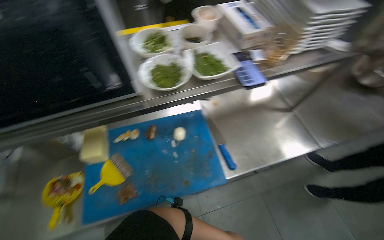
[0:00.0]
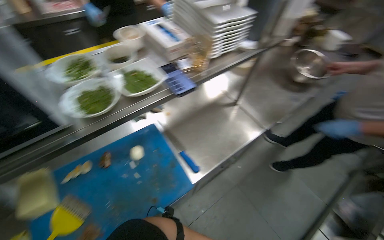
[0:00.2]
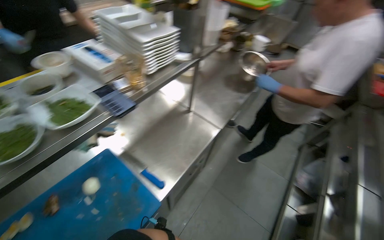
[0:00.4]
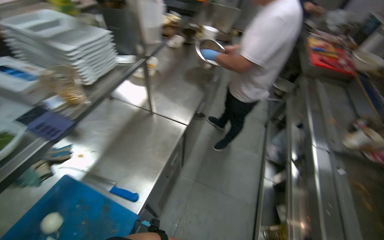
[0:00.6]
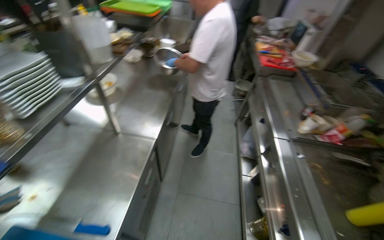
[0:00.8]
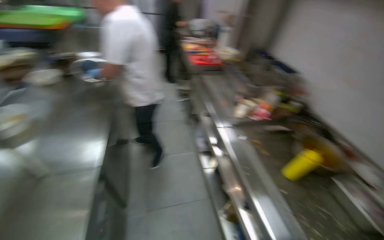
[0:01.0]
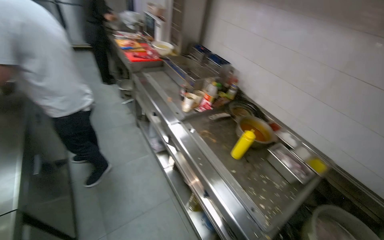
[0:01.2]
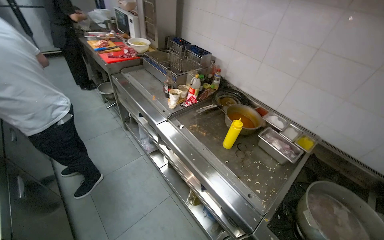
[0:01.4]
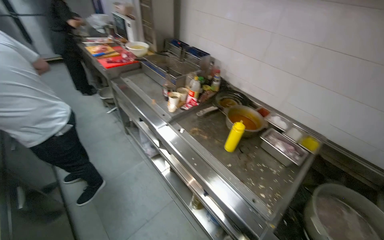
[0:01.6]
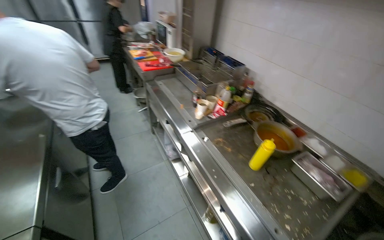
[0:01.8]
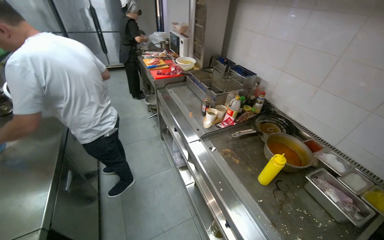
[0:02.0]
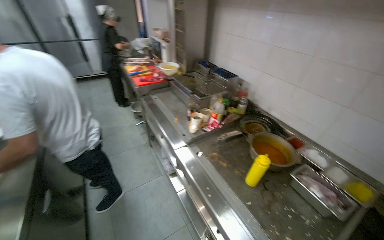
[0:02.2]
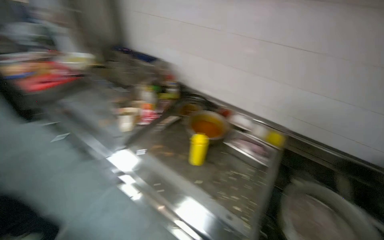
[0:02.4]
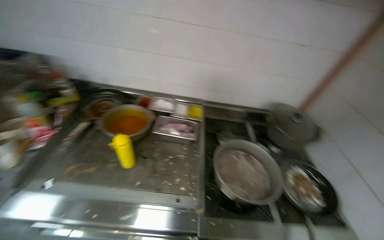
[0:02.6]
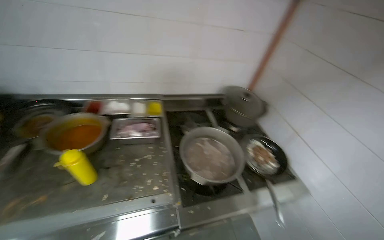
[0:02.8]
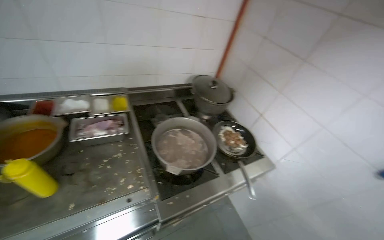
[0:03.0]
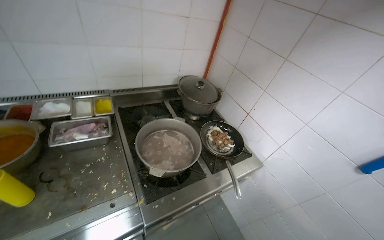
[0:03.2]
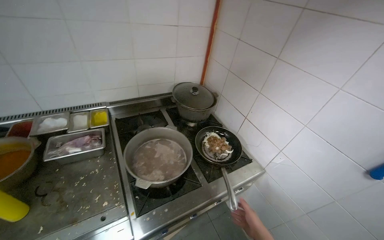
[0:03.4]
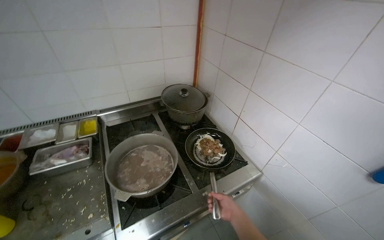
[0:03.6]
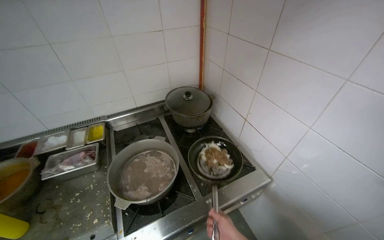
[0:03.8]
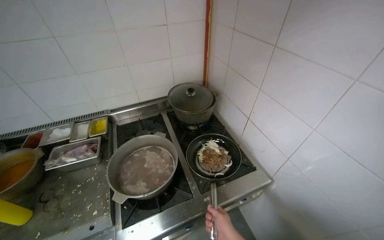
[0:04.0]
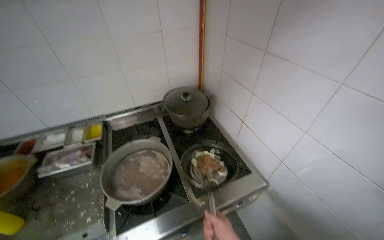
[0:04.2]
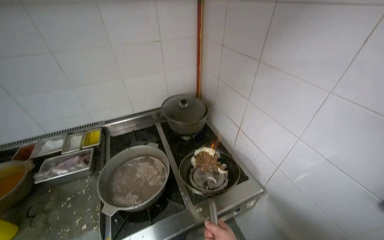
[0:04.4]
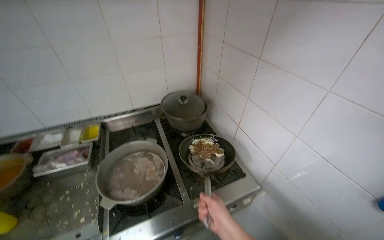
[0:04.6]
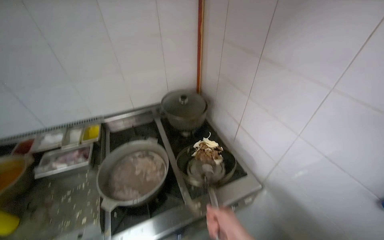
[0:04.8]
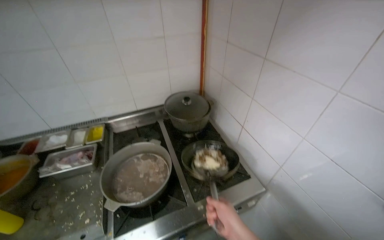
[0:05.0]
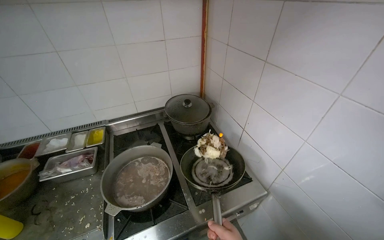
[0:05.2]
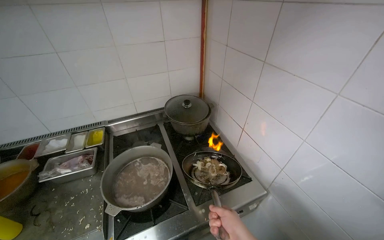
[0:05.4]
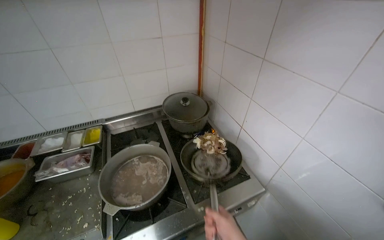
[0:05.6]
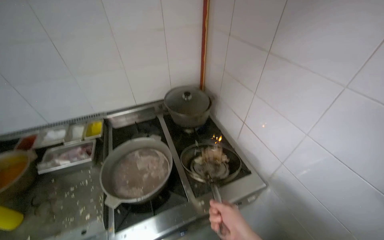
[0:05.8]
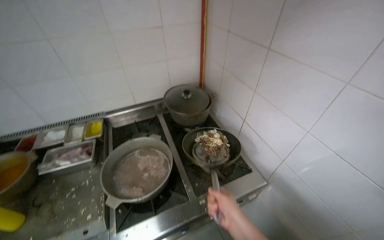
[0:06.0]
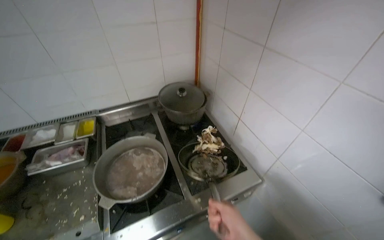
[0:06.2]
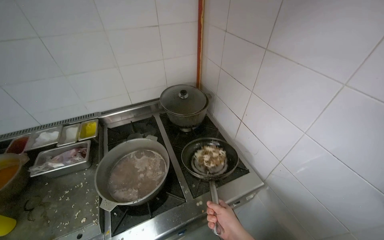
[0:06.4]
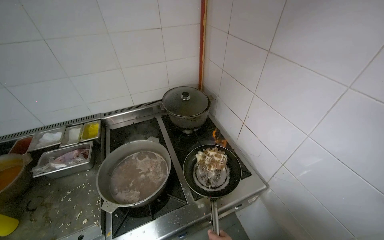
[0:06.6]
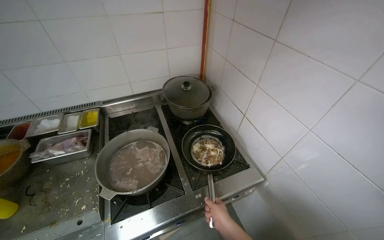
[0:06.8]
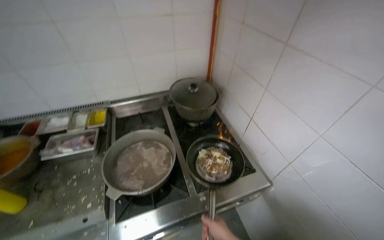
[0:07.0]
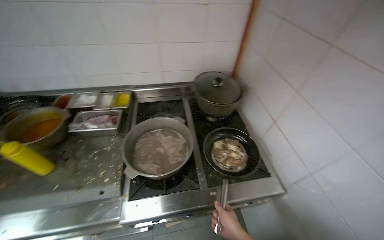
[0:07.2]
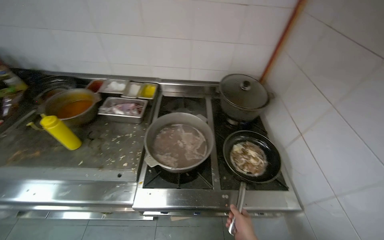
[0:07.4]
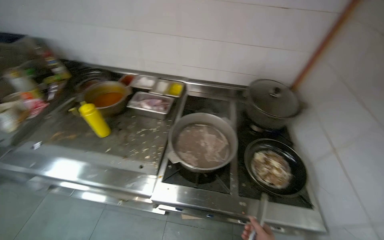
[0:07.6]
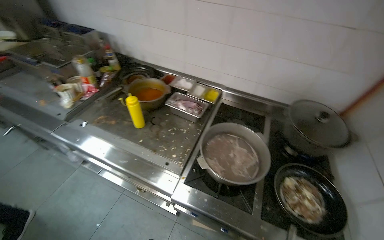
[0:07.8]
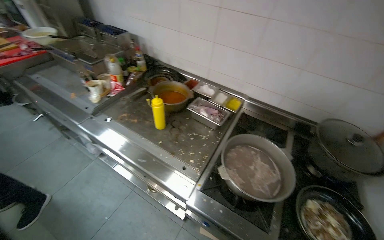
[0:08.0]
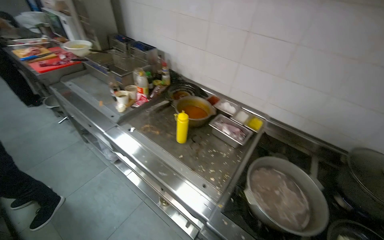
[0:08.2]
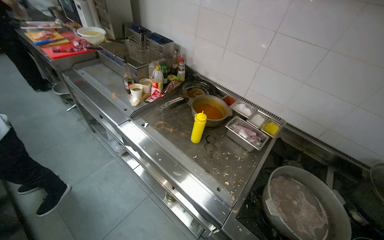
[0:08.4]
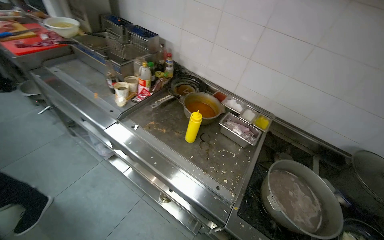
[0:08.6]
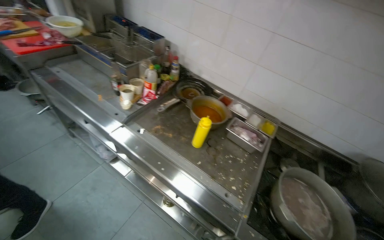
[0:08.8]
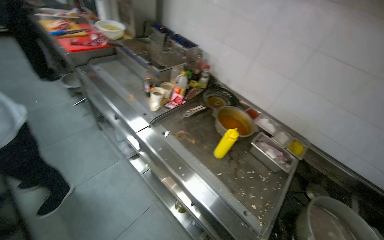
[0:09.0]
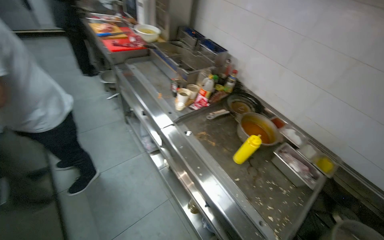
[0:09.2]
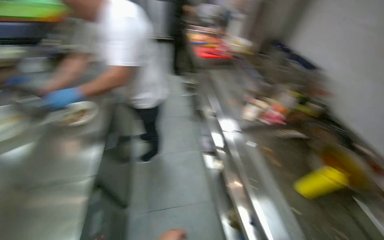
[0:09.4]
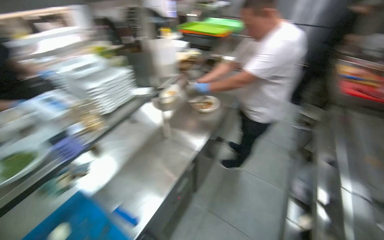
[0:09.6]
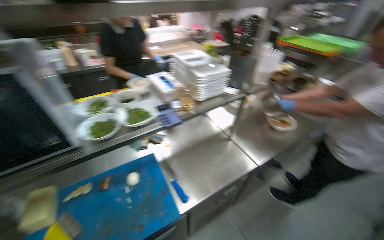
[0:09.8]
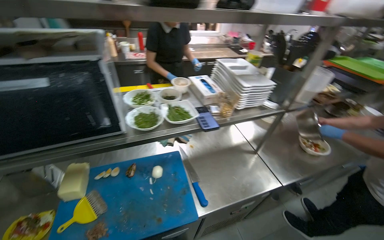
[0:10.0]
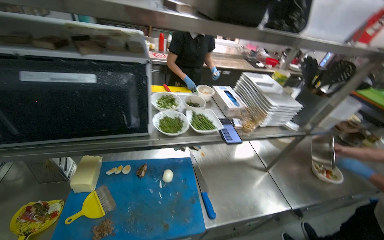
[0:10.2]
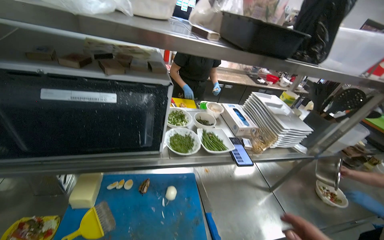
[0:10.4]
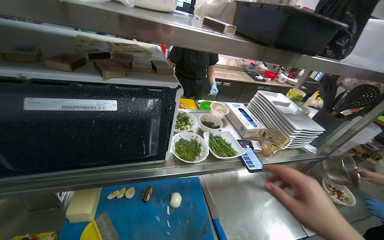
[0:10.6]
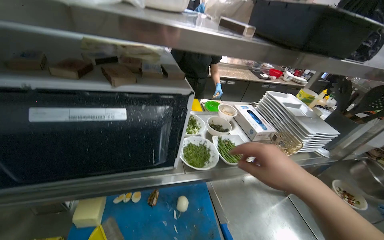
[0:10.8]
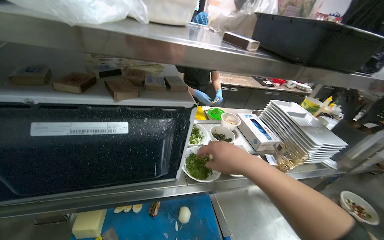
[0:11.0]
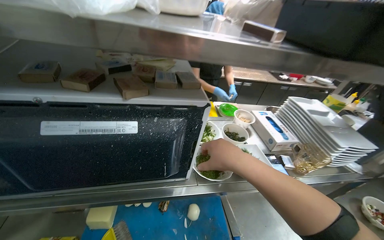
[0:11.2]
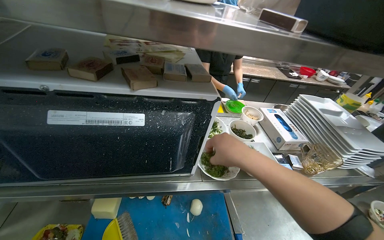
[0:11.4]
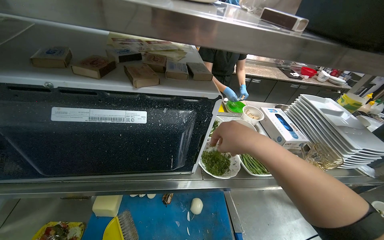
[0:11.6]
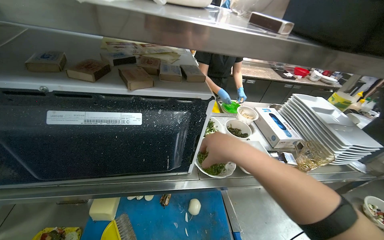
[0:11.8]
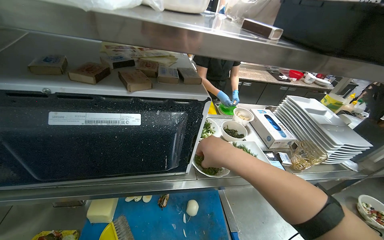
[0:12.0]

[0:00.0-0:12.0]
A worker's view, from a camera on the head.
Job: cooking food.
The whole recording: Cooking ingredients in pan. The worker stirs and adds various ingredients to a pan on the stove.
0:00.0 to 0:01.6: The camera is carried roughly 50 cm. The head rotates some 115 degrees to the right.
0:01.6 to 0:03.0: The wearer's head swings roughly 70 degrees to the right.
0:03.0 to 0:04.4: The head travels to the right, approximately 40 cm.
0:06.0 to 0:07.6: The wearer looks roughly 30 degrees further to the left.
0:07.6 to 0:09.0: The camera is carried approximately 50 cm. The head turns to the left by roughly 35 degrees.
0:09.0 to 0:10.4: The head travels some 60 cm. The head rotates some 125 degrees to the left. The camera pitches upward, by approximately 15 degrees.

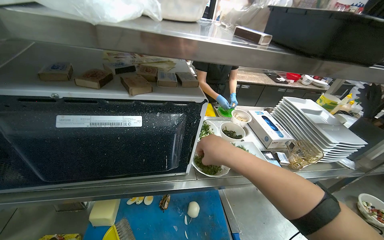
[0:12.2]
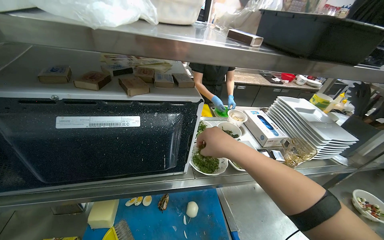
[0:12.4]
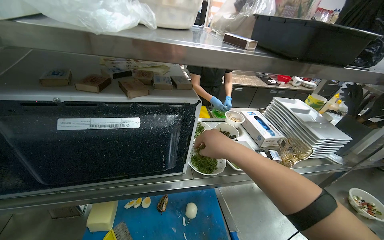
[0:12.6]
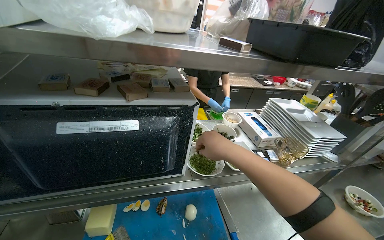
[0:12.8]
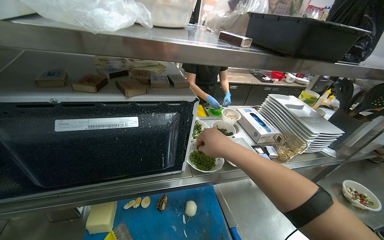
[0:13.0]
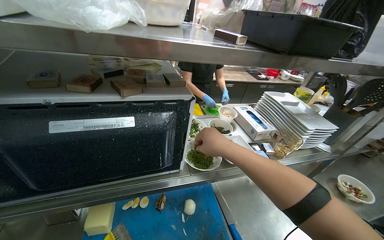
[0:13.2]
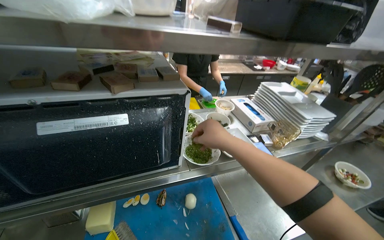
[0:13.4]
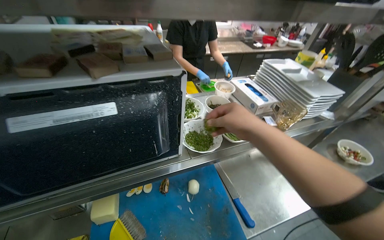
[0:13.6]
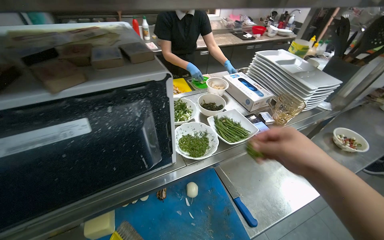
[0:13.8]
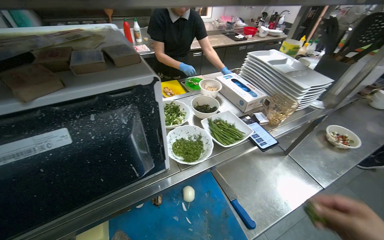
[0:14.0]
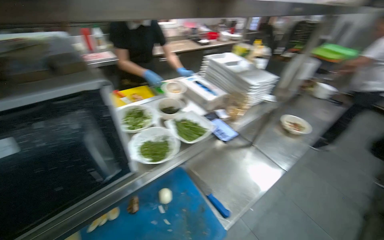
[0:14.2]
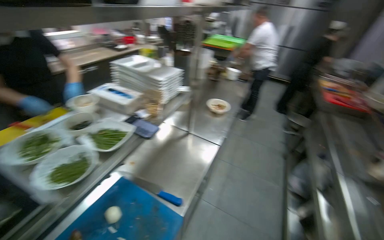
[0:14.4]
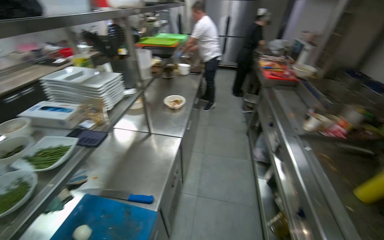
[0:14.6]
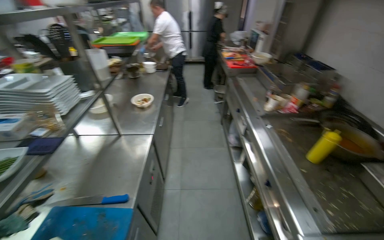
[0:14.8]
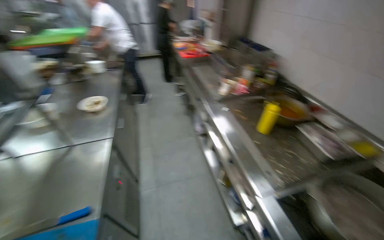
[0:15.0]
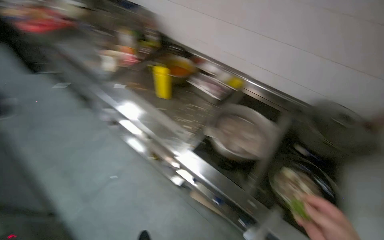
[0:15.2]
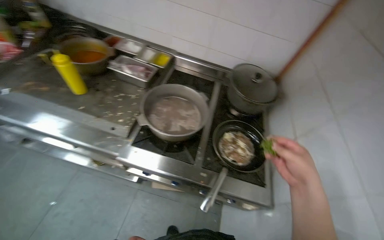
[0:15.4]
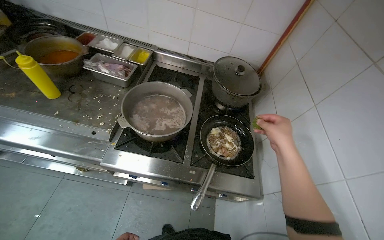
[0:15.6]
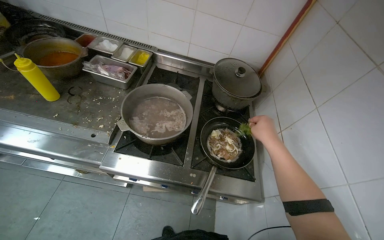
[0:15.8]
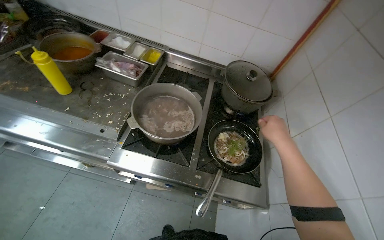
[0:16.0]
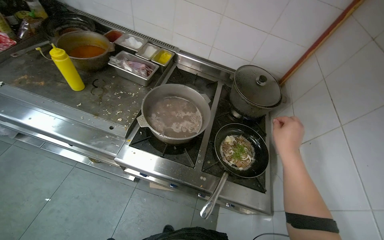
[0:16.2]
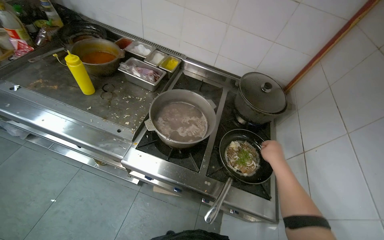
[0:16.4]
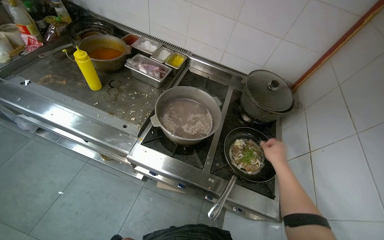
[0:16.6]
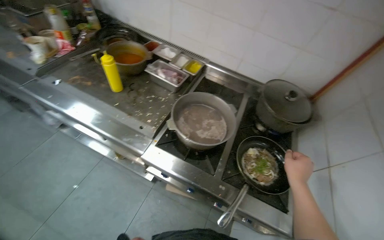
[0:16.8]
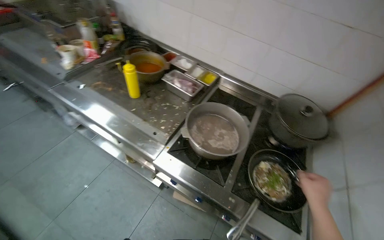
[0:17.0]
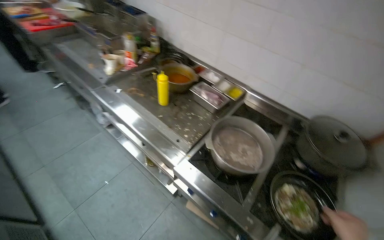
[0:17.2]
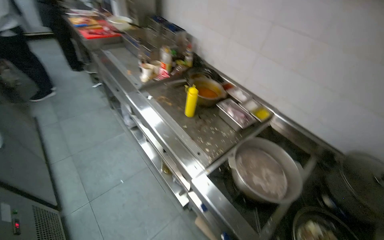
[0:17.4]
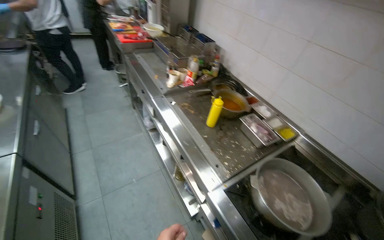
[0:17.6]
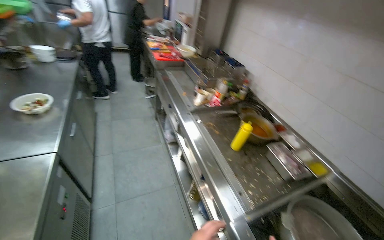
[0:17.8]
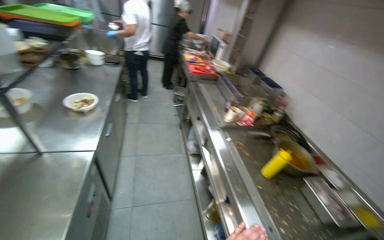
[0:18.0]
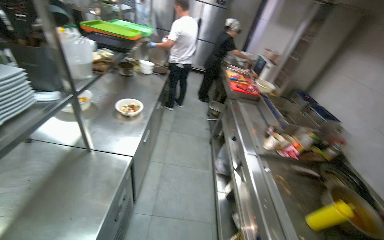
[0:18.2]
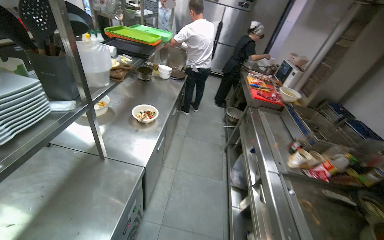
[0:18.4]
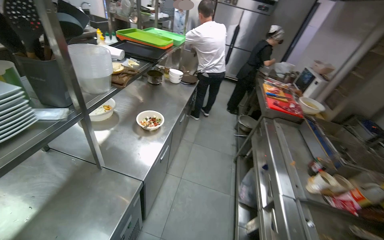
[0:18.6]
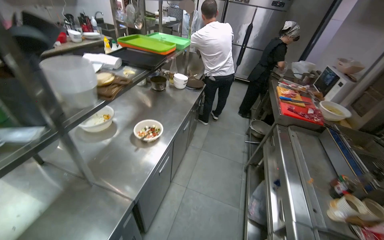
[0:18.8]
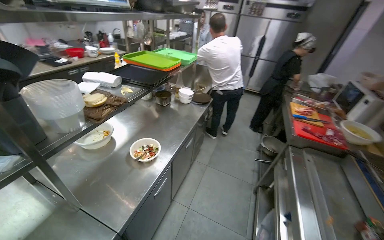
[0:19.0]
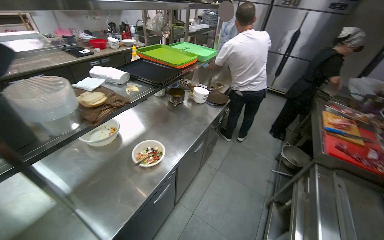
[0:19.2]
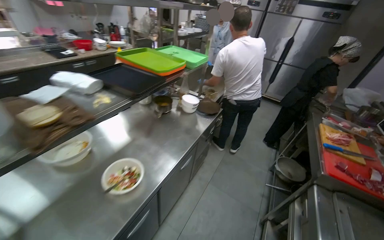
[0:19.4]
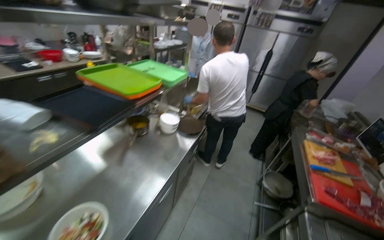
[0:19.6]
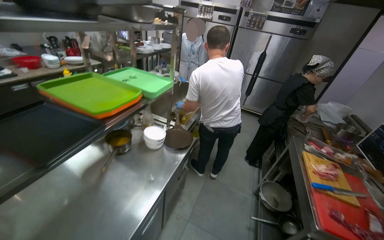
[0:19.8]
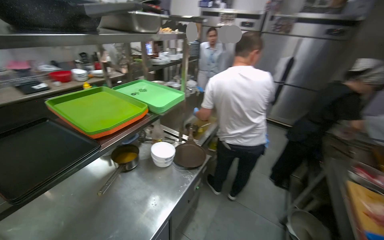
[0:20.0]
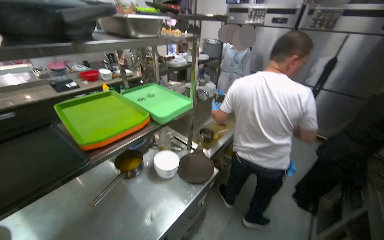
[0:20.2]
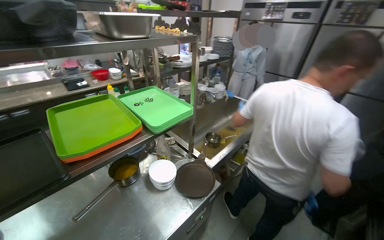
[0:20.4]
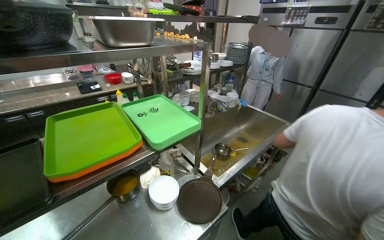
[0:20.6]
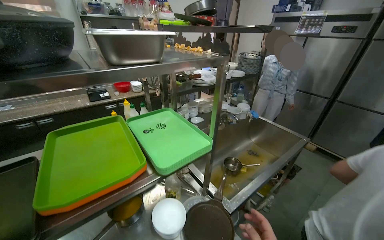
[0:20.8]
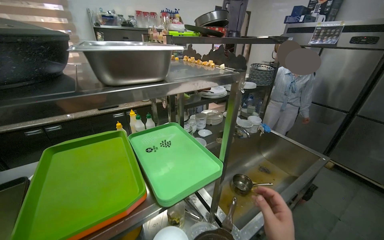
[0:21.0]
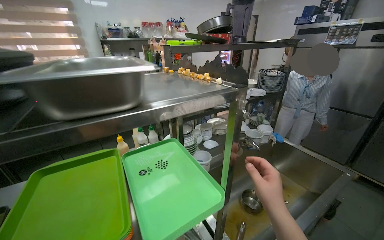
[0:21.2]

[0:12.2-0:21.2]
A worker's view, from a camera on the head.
Job: cooking food.
The whole recording: Cooking ingredients in pan. The worker stirs and adds various ingredients to a pan on the stove.
0:12.2 to 0:13.8: The right hand travels to the right by about 15 cm.
0:13.8 to 0:15.2: The wearer moves some 60 cm. The wearer looks roughly 120 degrees further to the right.
0:15.2 to 0:16.6: The head turns to the right by approximately 20 degrees.
0:16.6 to 0:18.2: The camera is carried some 50 cm. The head turns to the left by some 70 degrees. The view tilts about 30 degrees upward.
0:18.2 to 0:19.8: The head travels some 1 m. The head rotates approximately 20 degrees to the left.
0:19.8 to 0:21.2: The camera is carried approximately 70 cm. The head rotates some 40 degrees to the left.
